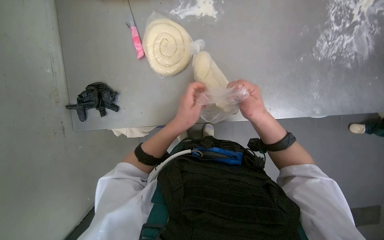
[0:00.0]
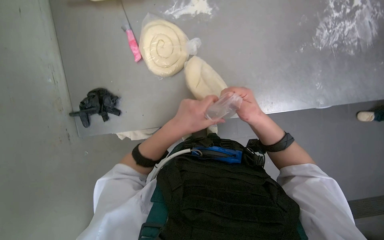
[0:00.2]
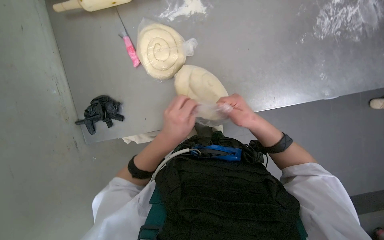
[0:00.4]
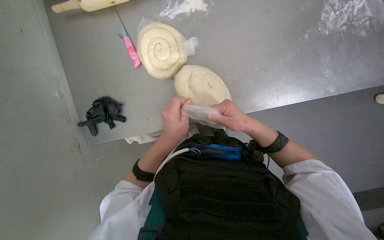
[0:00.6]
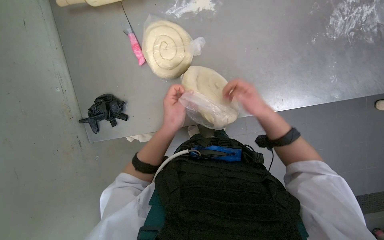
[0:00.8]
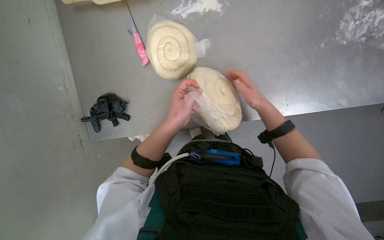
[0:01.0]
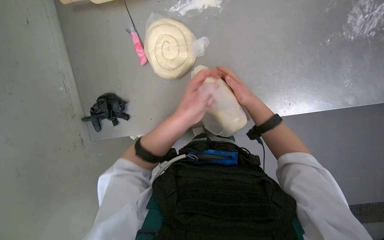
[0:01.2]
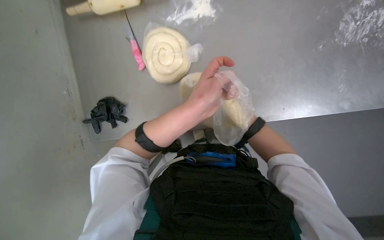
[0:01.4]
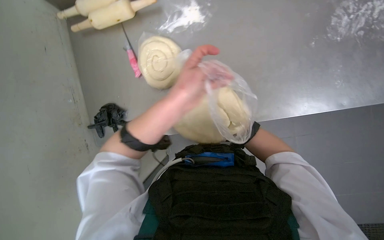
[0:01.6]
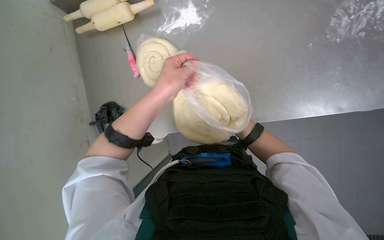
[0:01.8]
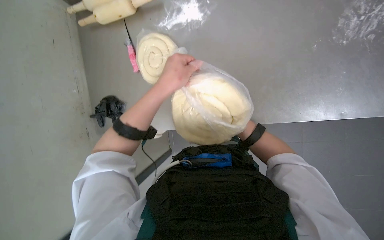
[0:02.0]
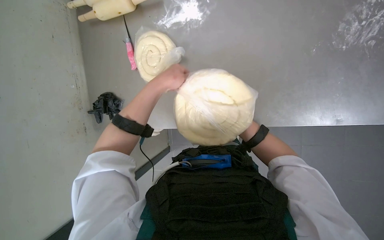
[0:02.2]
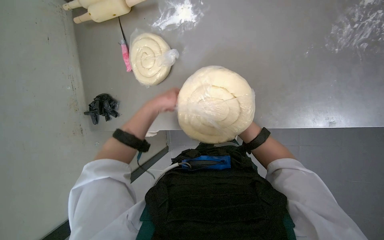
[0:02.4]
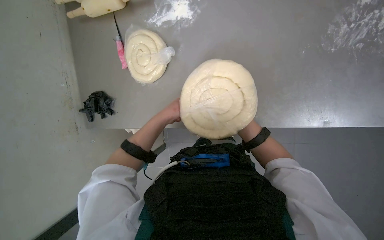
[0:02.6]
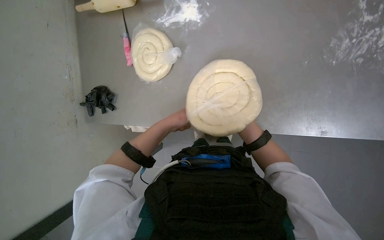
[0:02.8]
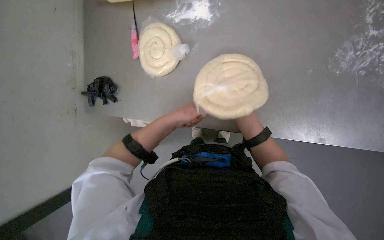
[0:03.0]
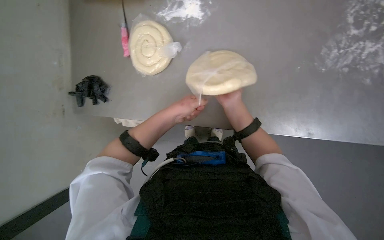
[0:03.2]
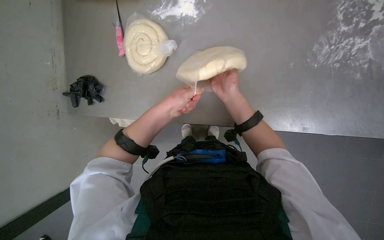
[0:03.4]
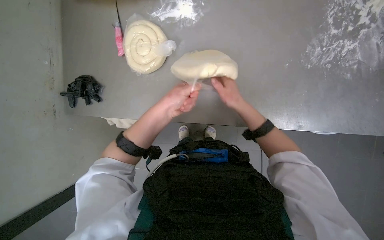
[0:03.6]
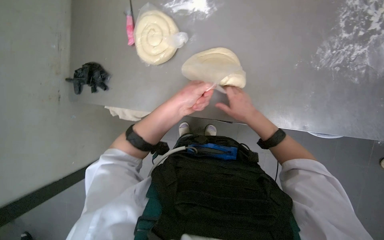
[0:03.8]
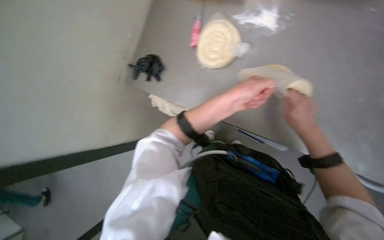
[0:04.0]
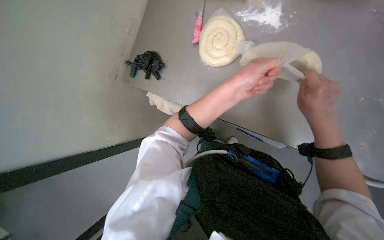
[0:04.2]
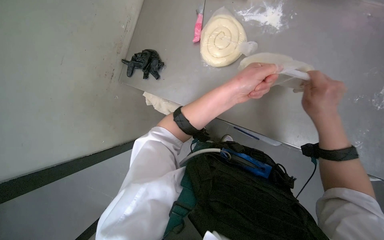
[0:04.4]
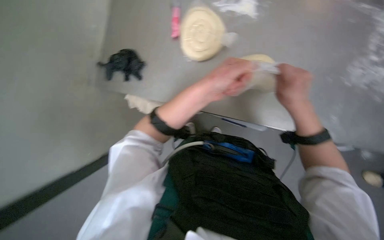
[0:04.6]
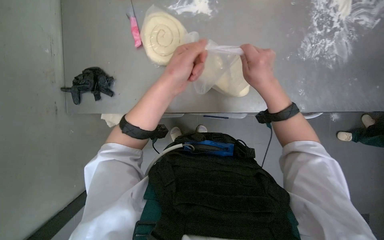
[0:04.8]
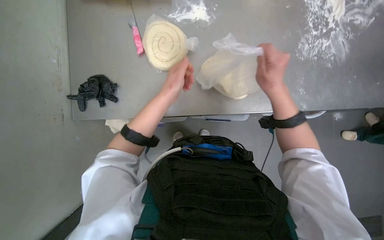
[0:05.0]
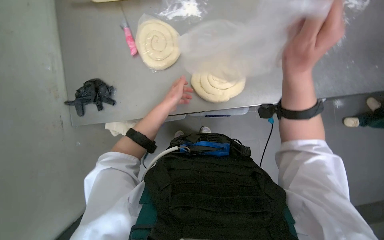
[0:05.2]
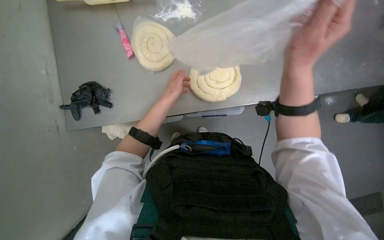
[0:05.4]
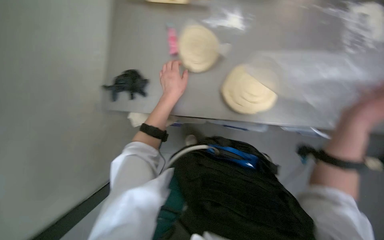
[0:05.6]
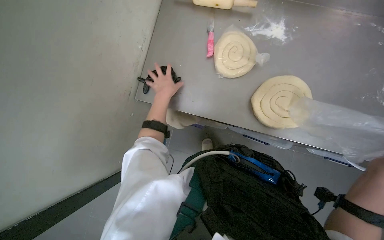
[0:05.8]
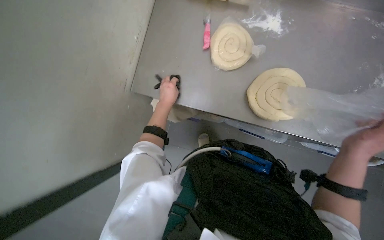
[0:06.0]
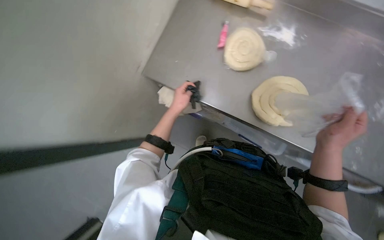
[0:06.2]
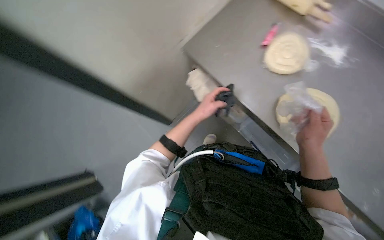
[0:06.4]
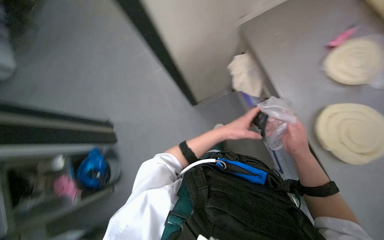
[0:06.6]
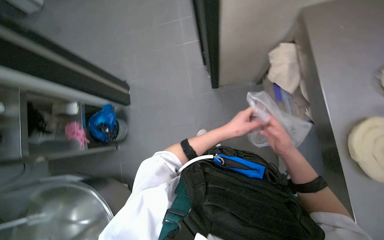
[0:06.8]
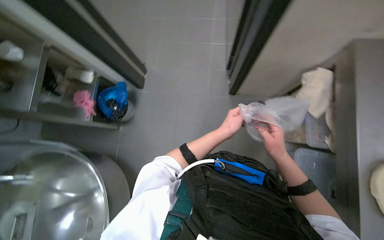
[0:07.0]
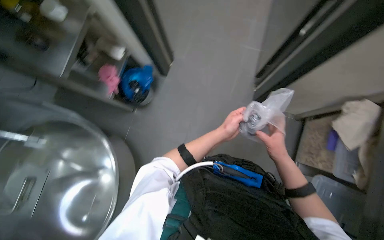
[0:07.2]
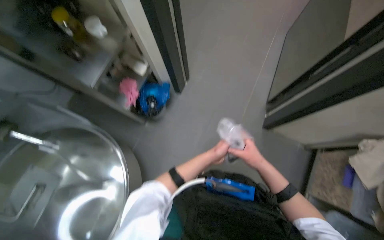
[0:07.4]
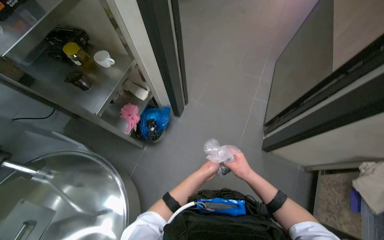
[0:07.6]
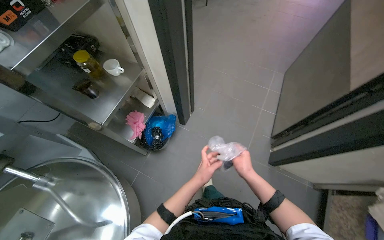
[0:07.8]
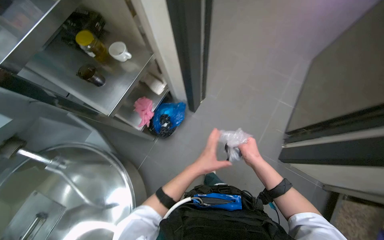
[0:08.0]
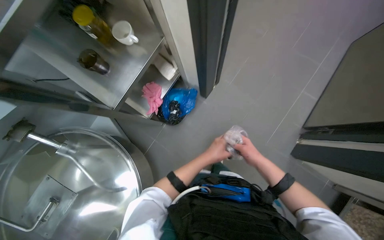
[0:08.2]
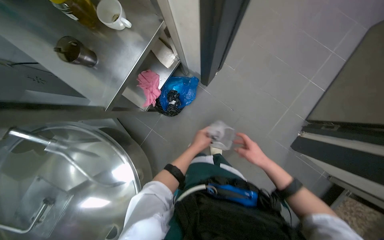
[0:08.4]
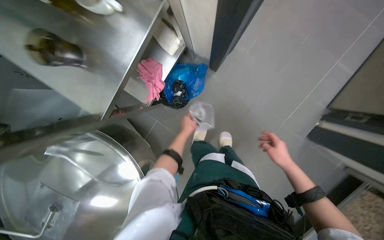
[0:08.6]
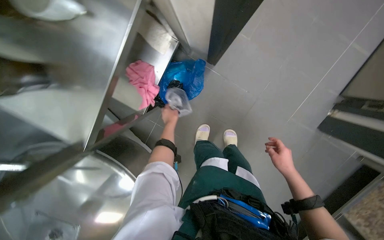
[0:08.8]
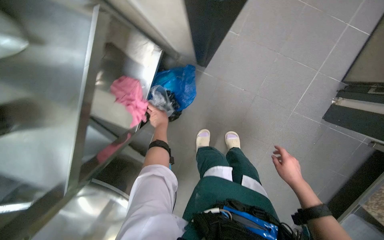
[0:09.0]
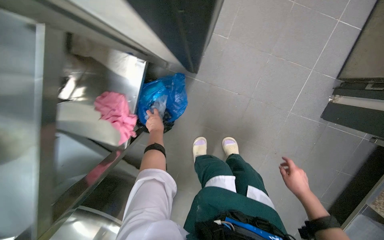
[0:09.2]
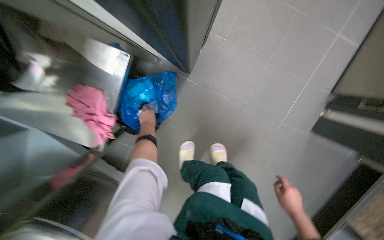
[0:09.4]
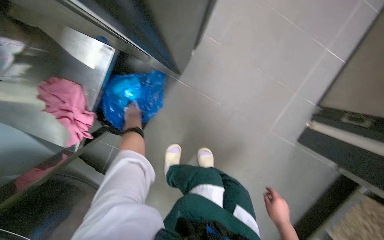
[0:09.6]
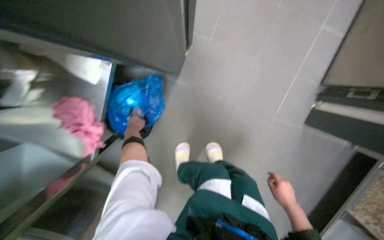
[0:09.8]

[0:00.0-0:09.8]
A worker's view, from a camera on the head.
Job: preparing food.
The whole recording: Unwrapping and flattening dough spirals. The worker unwraps spiral dough from plastic bags and places them on the table.
0:01.4 to 0:02.8: The left hand heads farther from the camera, covering about 15 cm.
0:02.8 to 0:04.2: The left hand is displaced nearer to the camera by roughly 15 cm. Meanwhile the right hand is displaced nearer to the camera and up the picture by about 25 cm.
0:04.2 to 0:05.6: The left hand heads to the left, covering roughly 15 cm.
0:05.6 to 0:07.0: The head rotates about 55 degrees to the left.
0:07.0 to 0:08.4: The head travels approximately 40 cm. The wearer looks some 25 degrees further to the left.
0:08.4 to 0:09.8: The camera travels some 40 cm.

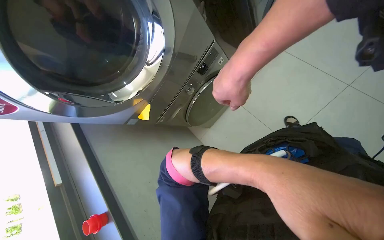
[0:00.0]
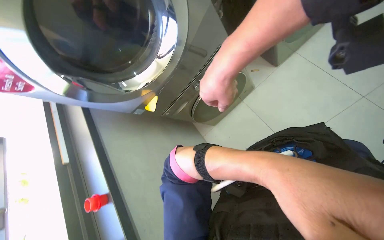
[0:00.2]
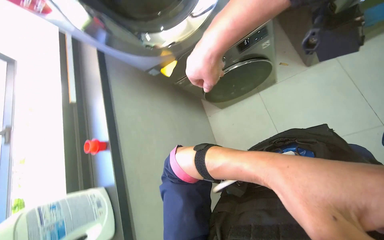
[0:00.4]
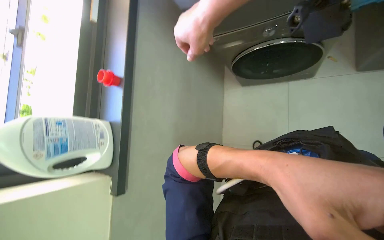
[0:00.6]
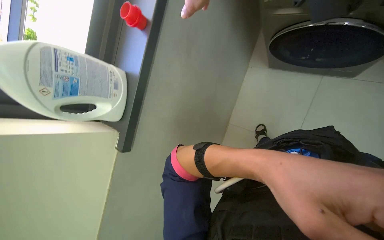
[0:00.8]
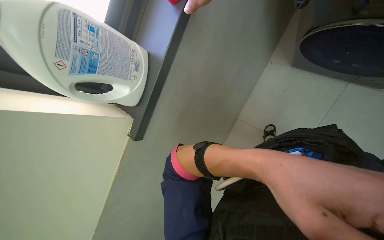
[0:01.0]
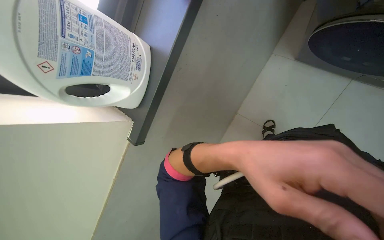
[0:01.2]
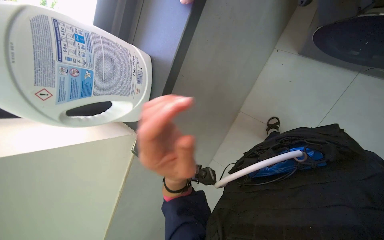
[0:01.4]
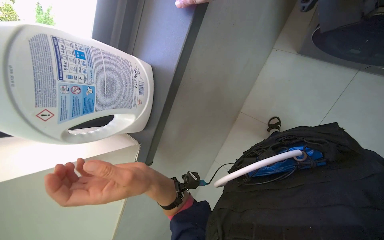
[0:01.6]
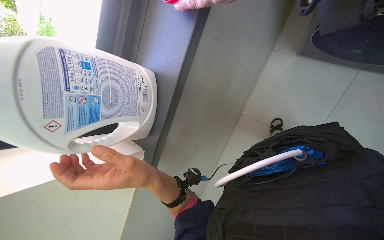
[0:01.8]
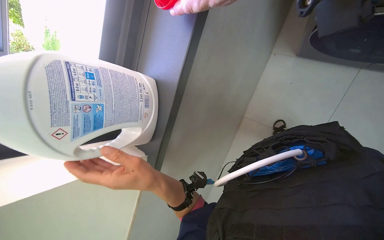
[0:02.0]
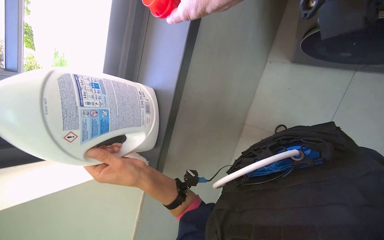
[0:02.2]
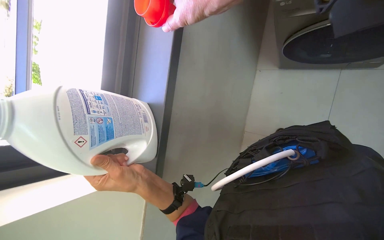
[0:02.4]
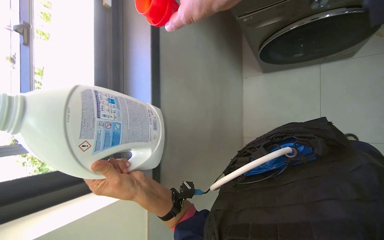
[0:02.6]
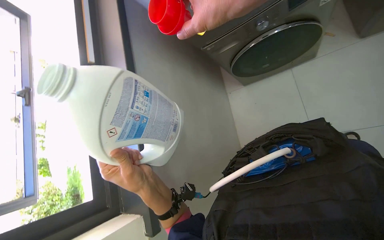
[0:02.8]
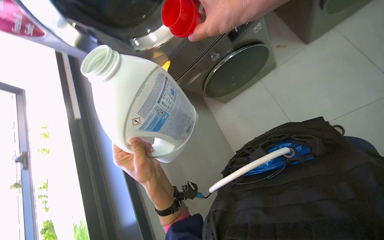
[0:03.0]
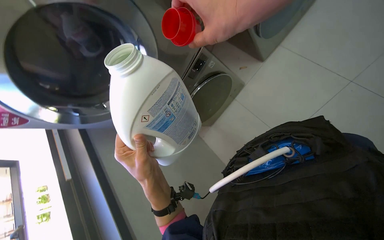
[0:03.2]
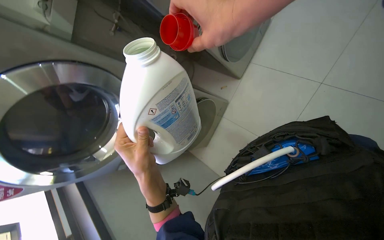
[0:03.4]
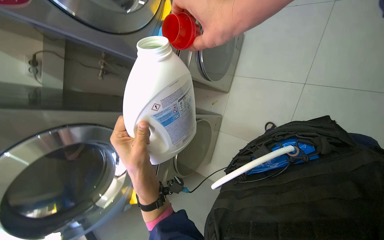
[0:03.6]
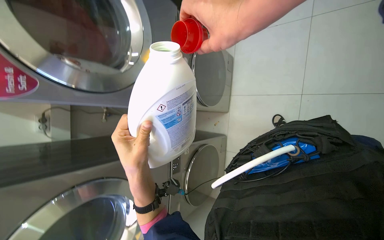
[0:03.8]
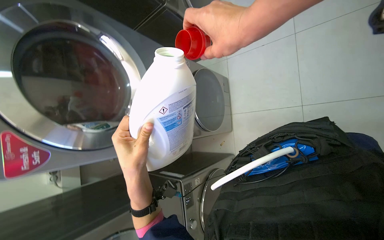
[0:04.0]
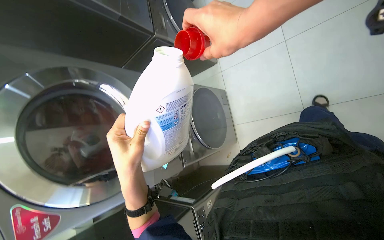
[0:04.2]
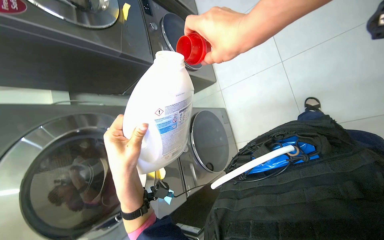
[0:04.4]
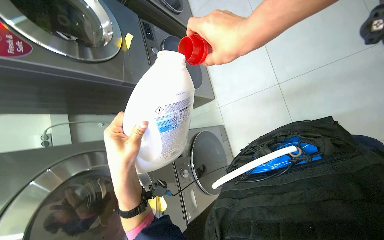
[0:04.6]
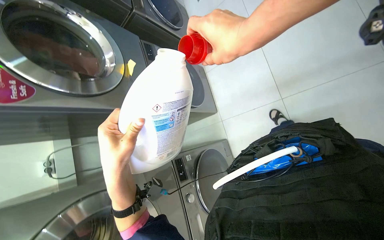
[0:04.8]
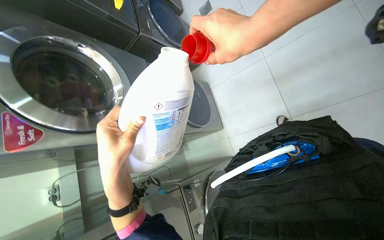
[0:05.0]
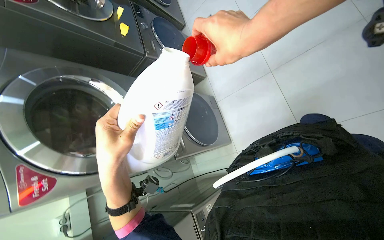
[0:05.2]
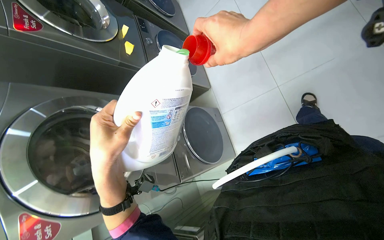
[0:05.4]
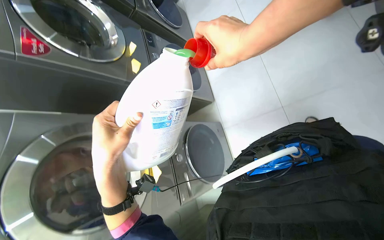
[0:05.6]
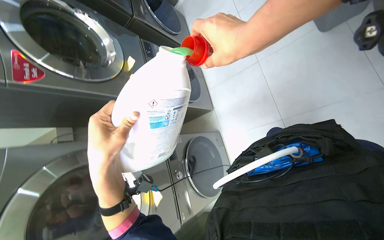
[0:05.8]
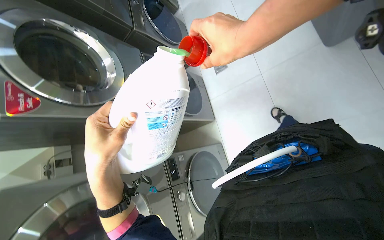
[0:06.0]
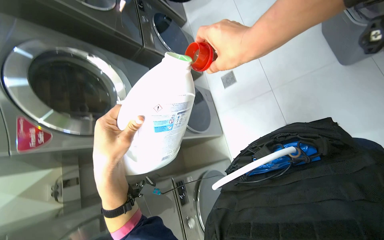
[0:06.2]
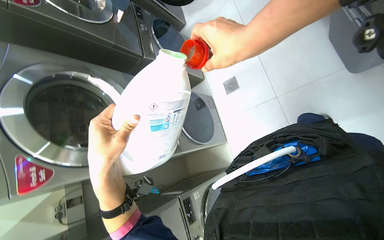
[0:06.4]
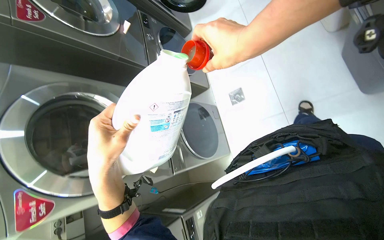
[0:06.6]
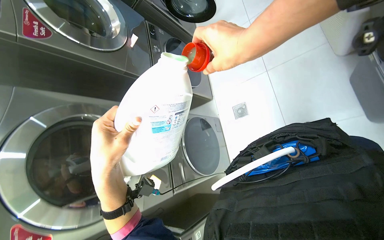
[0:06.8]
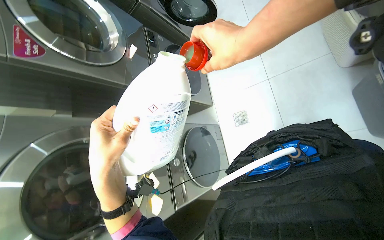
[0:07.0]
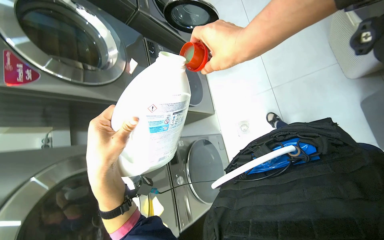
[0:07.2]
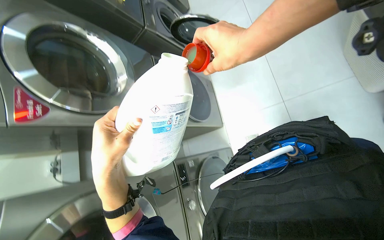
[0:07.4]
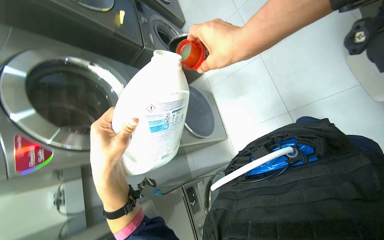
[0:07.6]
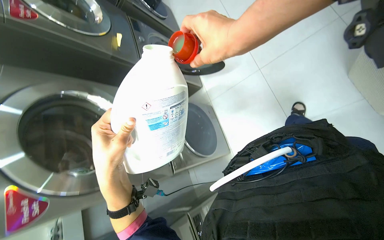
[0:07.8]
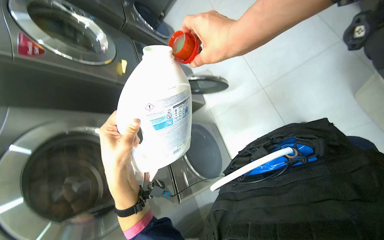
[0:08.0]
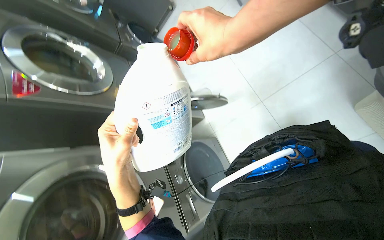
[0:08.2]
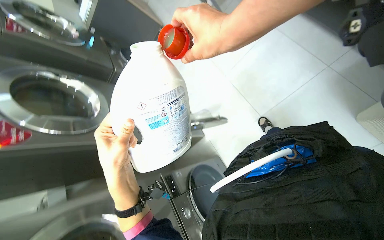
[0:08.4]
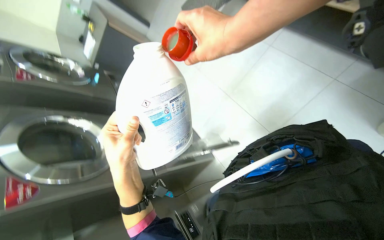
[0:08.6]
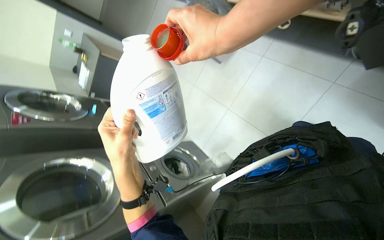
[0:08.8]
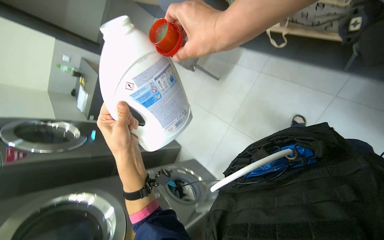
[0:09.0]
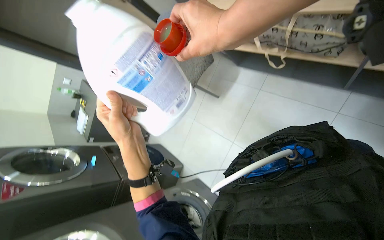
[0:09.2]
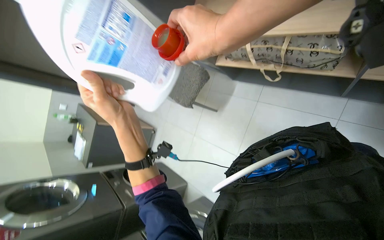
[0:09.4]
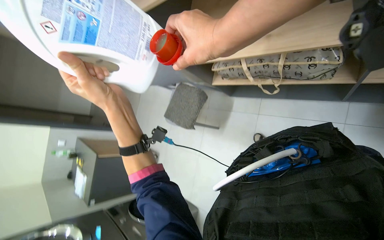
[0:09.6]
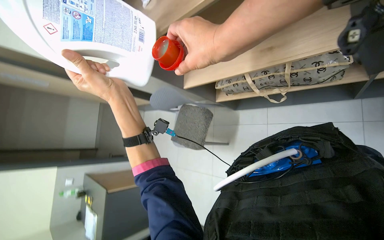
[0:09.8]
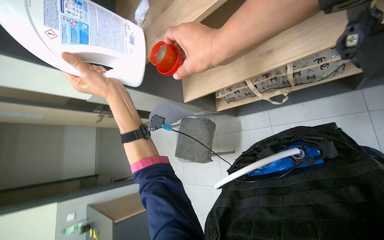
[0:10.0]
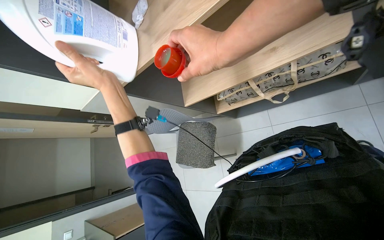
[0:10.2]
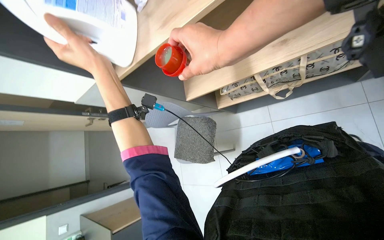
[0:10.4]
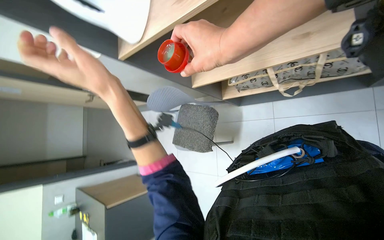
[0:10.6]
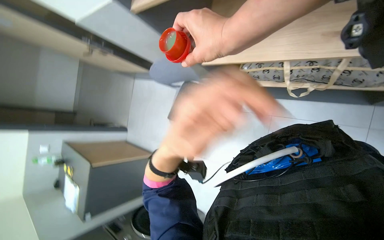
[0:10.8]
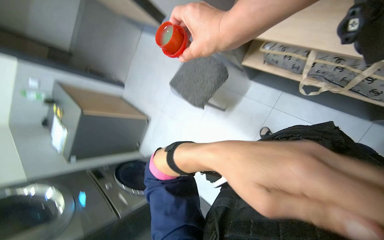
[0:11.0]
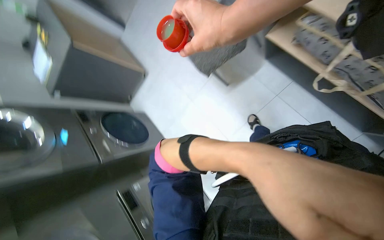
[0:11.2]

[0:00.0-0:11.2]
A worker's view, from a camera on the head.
Job: managing laundry.
The whole recording: Adding detergent and setting second washing machine. The worker adds detergent to the second washing machine and sets its wash program.
0:00.0 to 0:01.6: The camera pitches downward, by roughly 50 degrees. The scene turns approximately 65 degrees clockwise in the picture.
0:04.8 to 0:08.0: The hands make small movements and keep their place.
0:08.0 to 0:09.6: The wearer looks about 20 degrees further upward. The left hand travels up the picture by some 10 cm.
0:09.6 to 0:11.2: The view tips downward by about 30 degrees. Everything in view rotates about 35 degrees clockwise.
